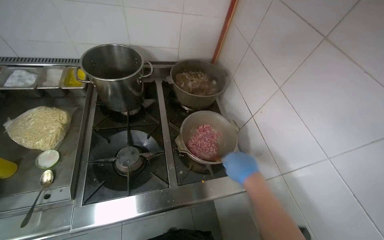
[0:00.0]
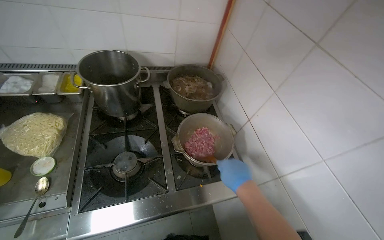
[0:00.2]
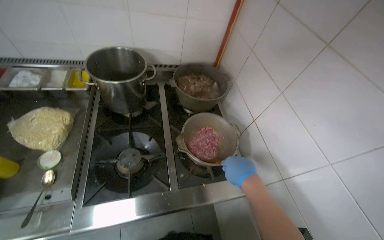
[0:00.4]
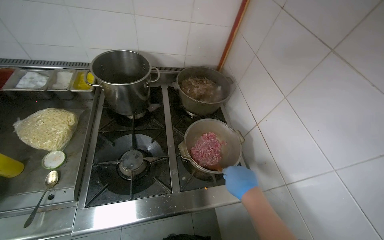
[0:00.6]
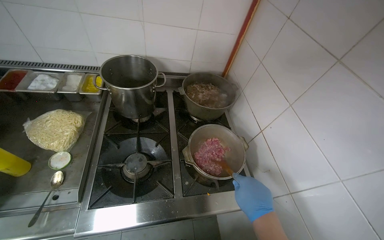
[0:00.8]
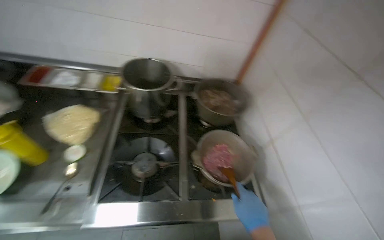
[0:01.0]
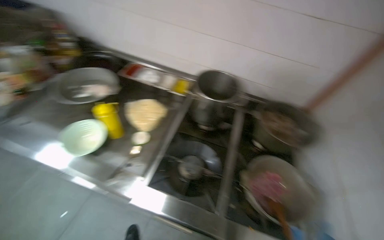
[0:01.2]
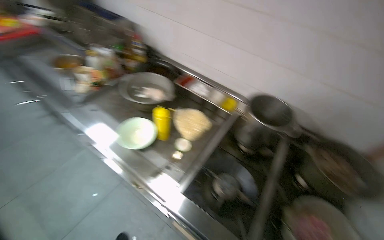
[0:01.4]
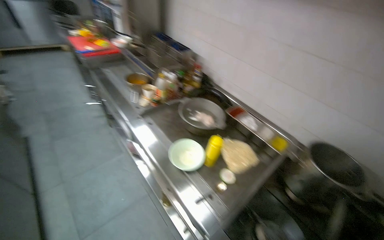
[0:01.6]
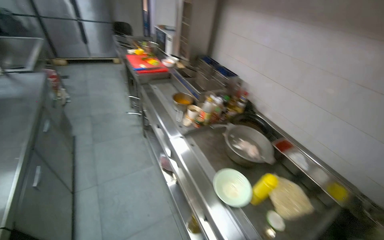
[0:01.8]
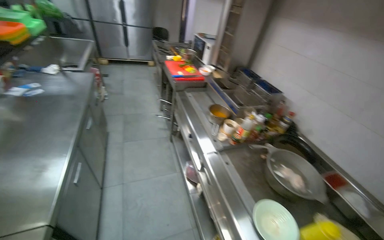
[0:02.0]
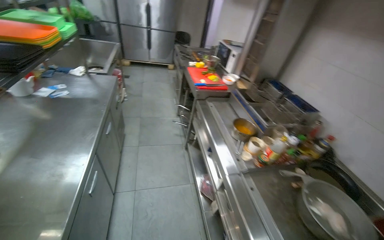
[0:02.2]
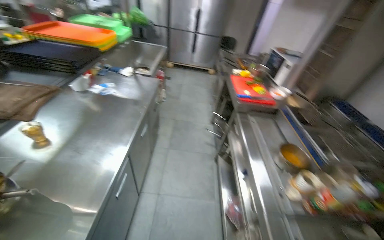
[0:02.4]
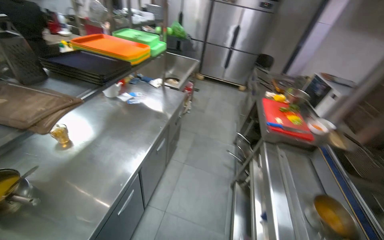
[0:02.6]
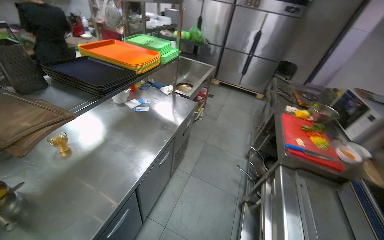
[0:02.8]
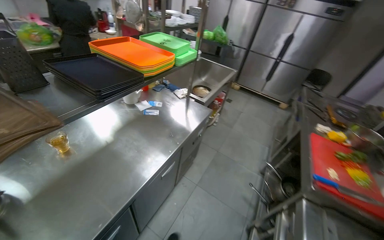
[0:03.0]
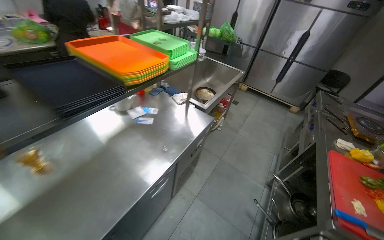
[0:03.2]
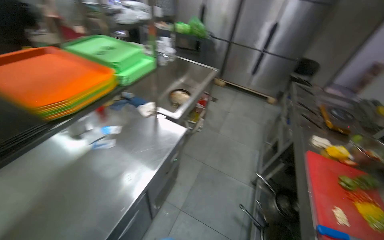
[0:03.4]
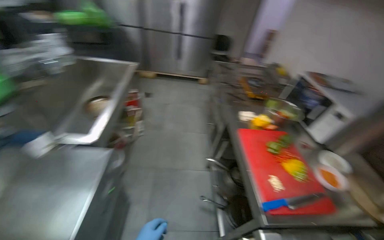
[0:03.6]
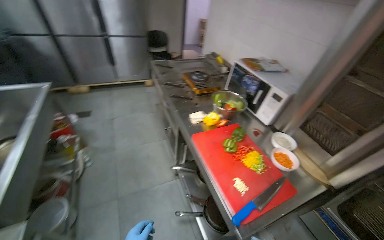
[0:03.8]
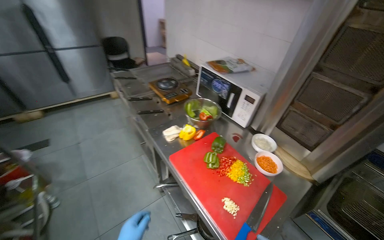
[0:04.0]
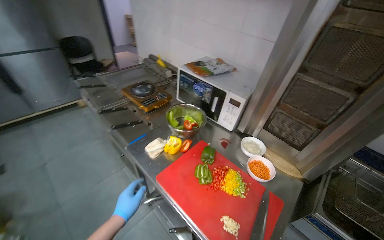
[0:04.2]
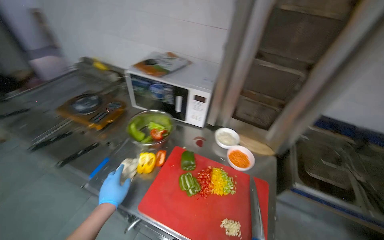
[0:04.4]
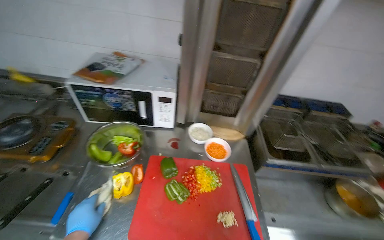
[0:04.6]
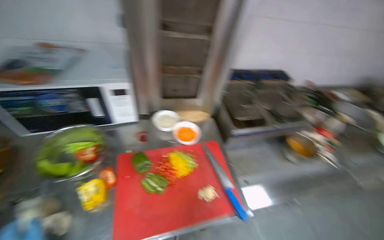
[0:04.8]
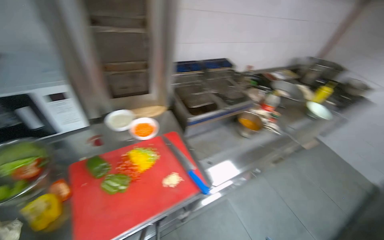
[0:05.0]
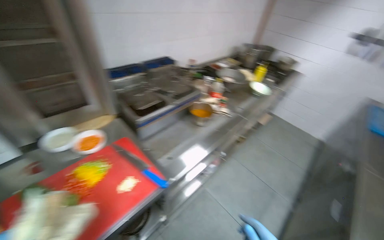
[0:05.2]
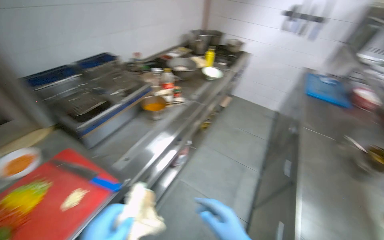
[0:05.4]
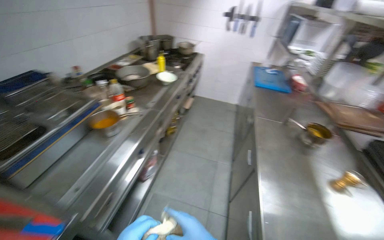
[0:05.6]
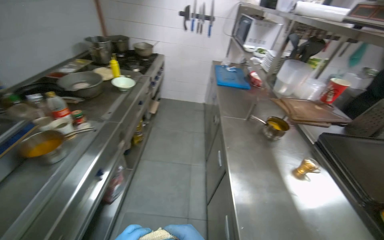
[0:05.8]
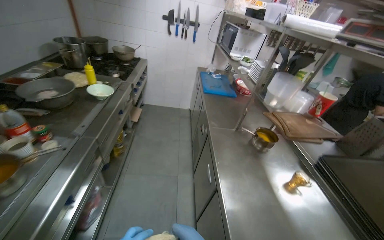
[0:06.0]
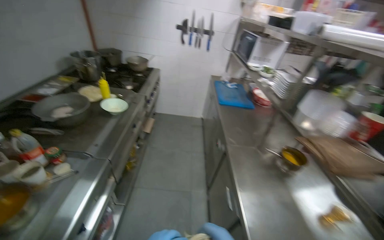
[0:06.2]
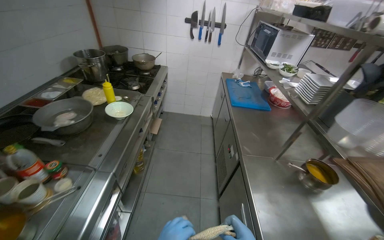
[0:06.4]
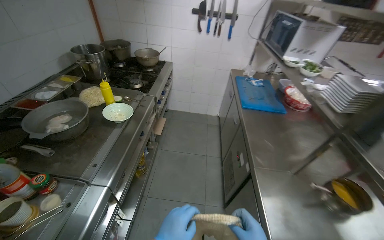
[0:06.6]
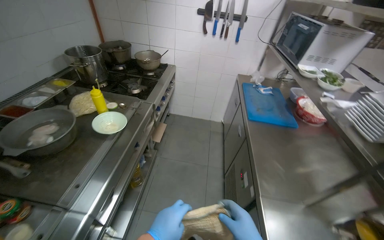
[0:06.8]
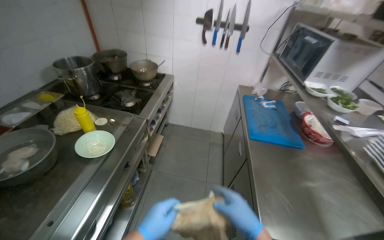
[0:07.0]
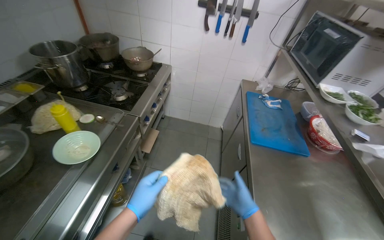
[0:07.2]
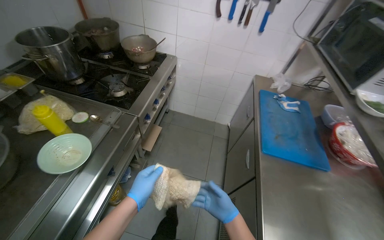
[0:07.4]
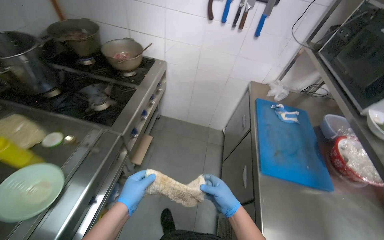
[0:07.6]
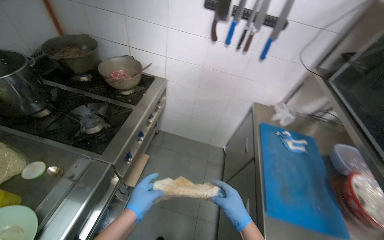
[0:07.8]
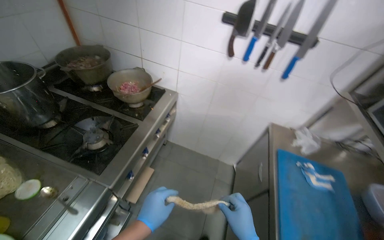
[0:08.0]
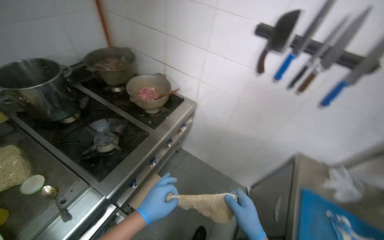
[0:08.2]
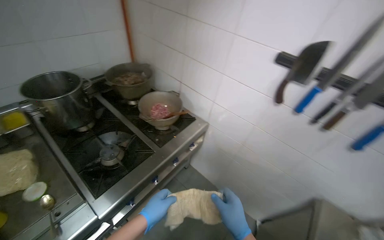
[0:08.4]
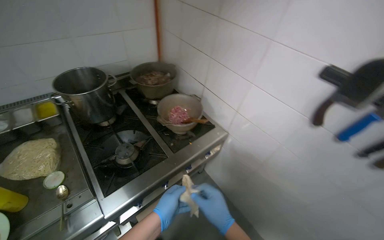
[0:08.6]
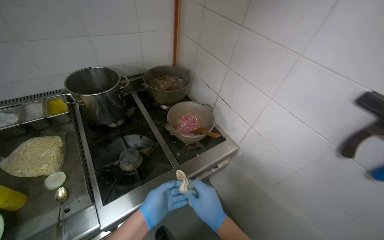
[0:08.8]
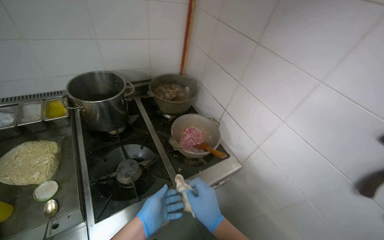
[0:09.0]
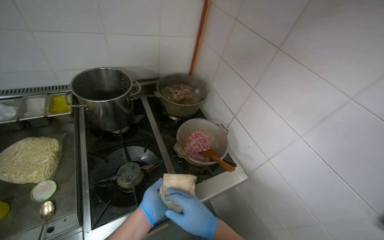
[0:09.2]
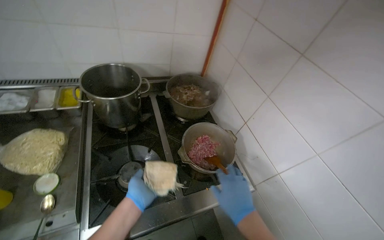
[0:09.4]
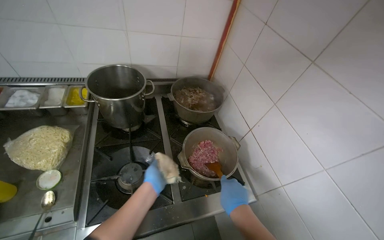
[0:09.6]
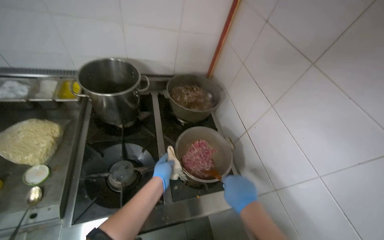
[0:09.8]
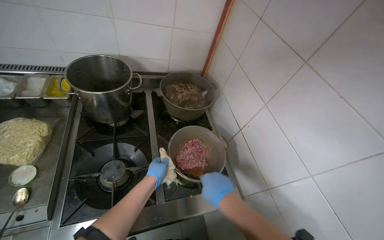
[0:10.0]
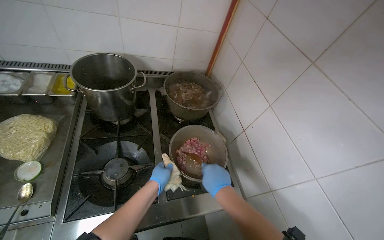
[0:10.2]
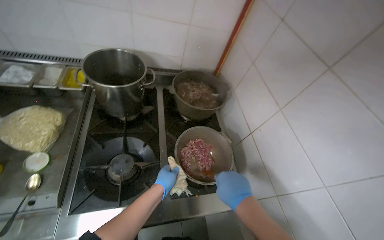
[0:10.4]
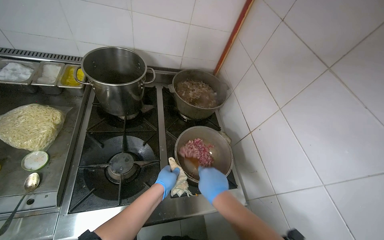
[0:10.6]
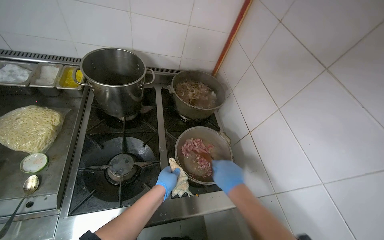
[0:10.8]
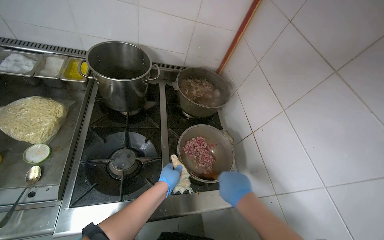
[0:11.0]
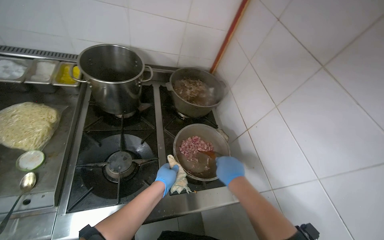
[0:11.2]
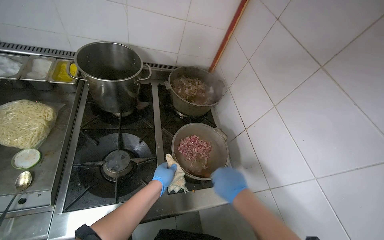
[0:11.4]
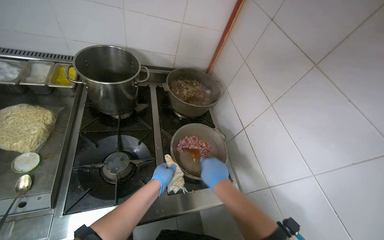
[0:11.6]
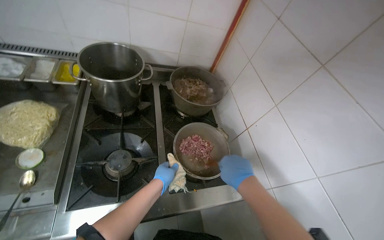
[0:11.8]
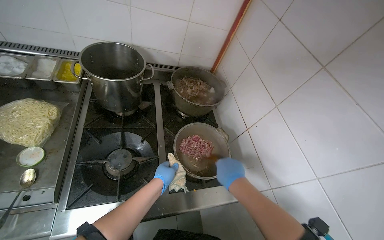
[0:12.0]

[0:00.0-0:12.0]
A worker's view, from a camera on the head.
Job: preparing food.
The whole recording: Preparing noodles for cooking. The worker manipulates a bag of noodles on the counter, preparing them for cooking.
0.0 to 1.6 s: The wearer moves roughly 40 cm. The wearer looks some 60 degrees further to the left. The view tilts approximately 20 degrees upward.
1.6 to 3.0 s: The camera is carried some 1 m. The head rotates approximately 70 degrees to the left. The camera pitches upward, by about 15 degrees.
3.0 to 4.4 s: The wearer moves roughly 1 m. The head rotates some 95 degrees to the right. The view tips downward by roughly 15 degrees.
4.4 to 6.0 s: The camera is carried roughly 60 cm. The head turns to the right by approximately 115 degrees.
6.0 to 7.6 s: The camera is carried roughly 1 m.
7.6 to 9.0 s: The wearer moves approximately 60 cm. The wearer looks roughly 50 degrees further to the left.
9.0 to 10.4 s: The left hand moves up the picture, some 10 cm, while the right hand travels up the picture and to the right by some 20 cm.
10.4 to 12.0 s: The hands are busy where they are.

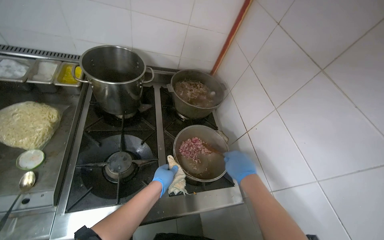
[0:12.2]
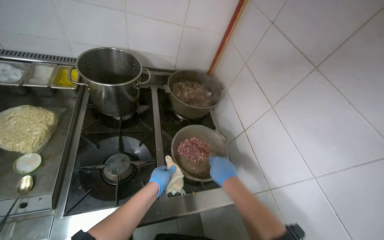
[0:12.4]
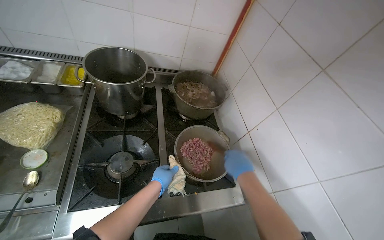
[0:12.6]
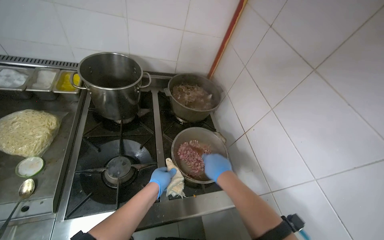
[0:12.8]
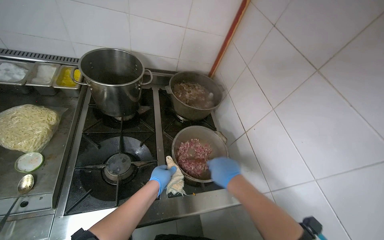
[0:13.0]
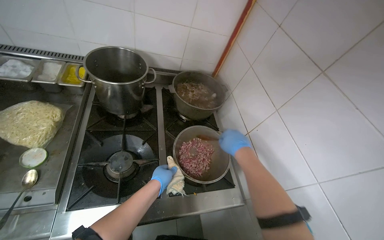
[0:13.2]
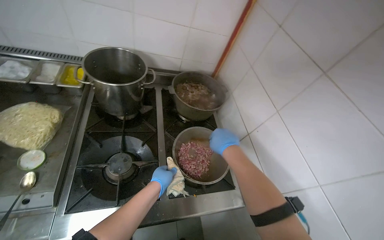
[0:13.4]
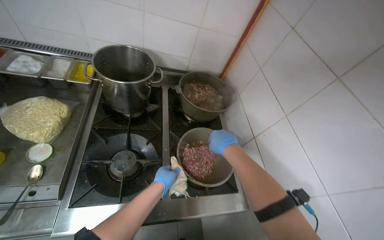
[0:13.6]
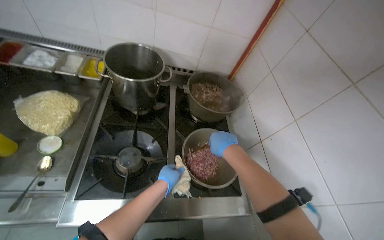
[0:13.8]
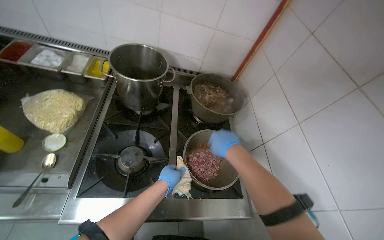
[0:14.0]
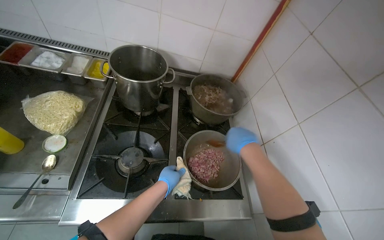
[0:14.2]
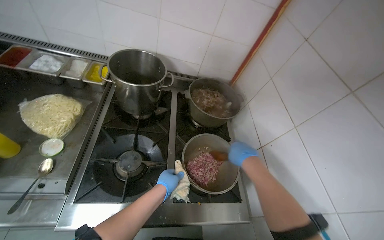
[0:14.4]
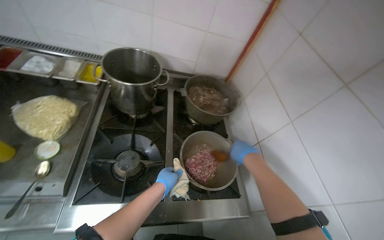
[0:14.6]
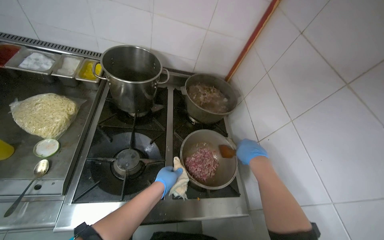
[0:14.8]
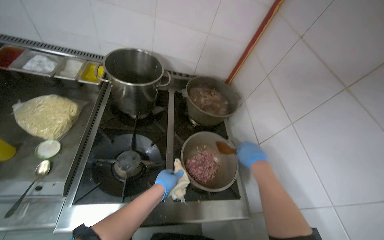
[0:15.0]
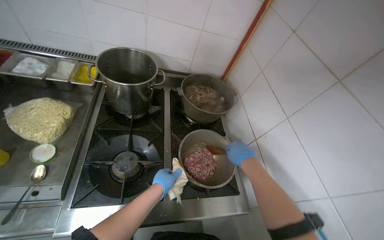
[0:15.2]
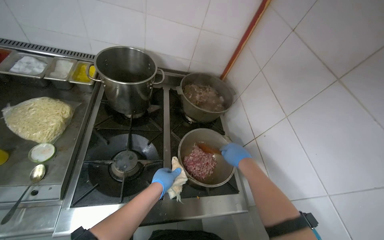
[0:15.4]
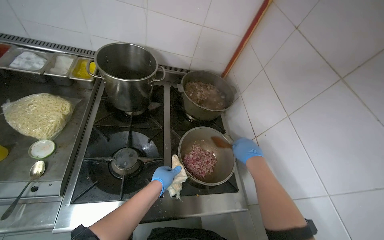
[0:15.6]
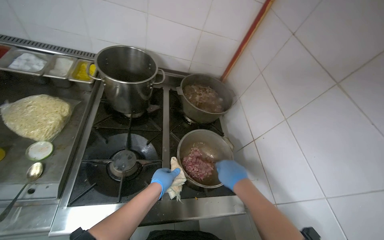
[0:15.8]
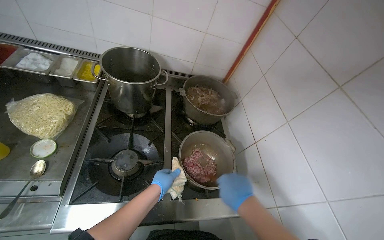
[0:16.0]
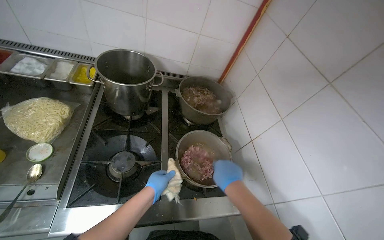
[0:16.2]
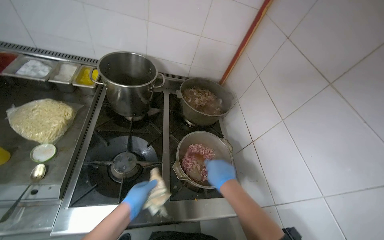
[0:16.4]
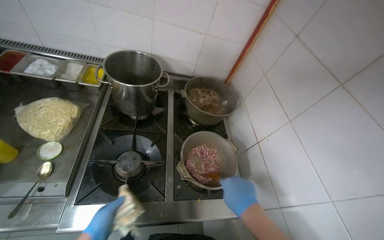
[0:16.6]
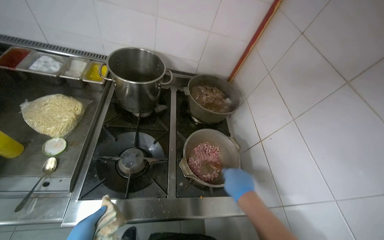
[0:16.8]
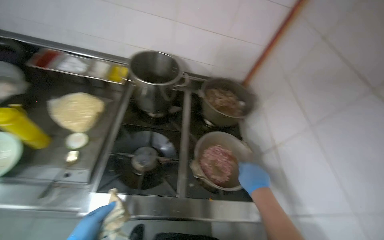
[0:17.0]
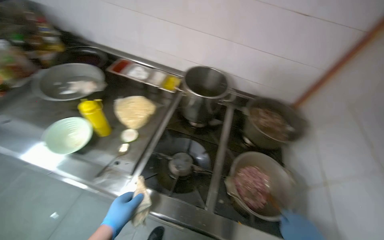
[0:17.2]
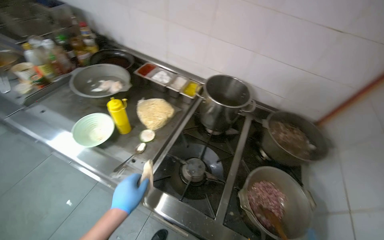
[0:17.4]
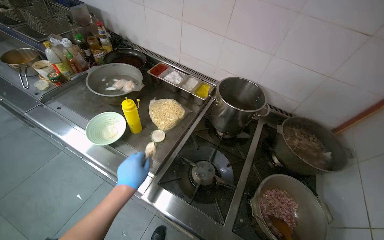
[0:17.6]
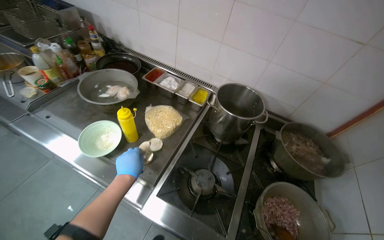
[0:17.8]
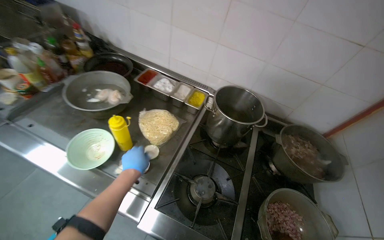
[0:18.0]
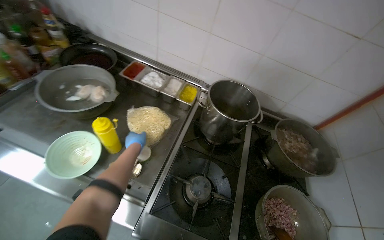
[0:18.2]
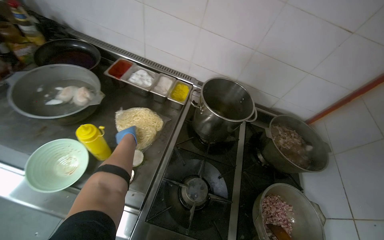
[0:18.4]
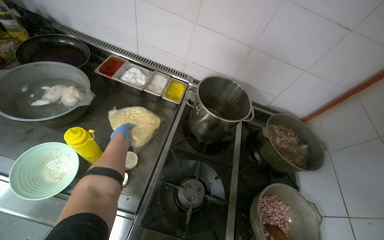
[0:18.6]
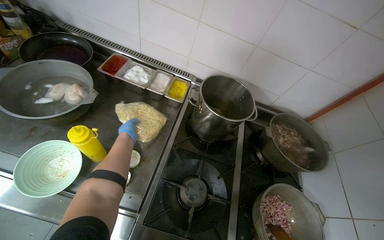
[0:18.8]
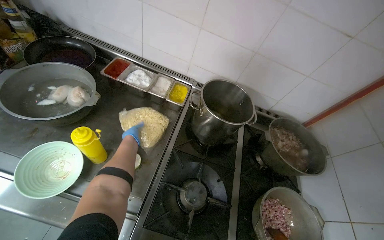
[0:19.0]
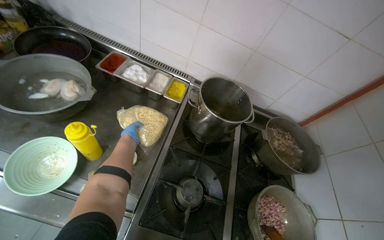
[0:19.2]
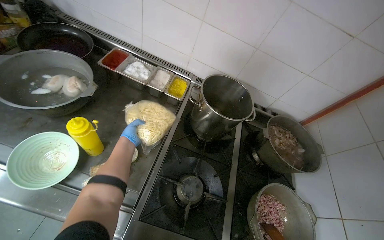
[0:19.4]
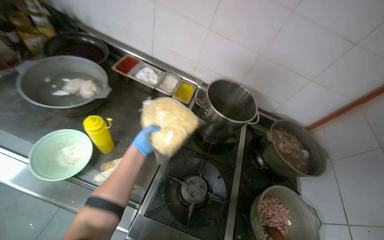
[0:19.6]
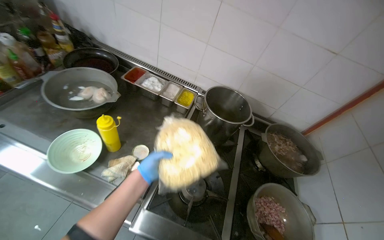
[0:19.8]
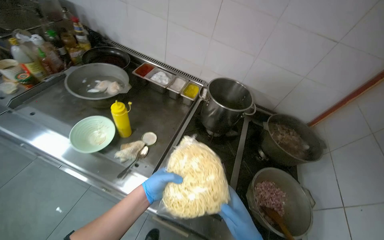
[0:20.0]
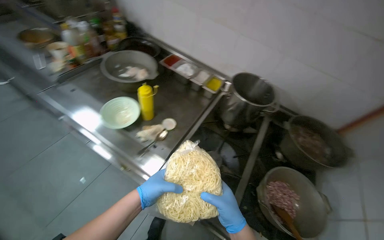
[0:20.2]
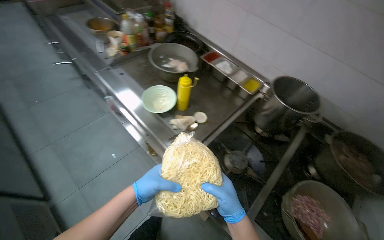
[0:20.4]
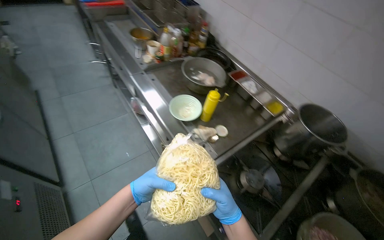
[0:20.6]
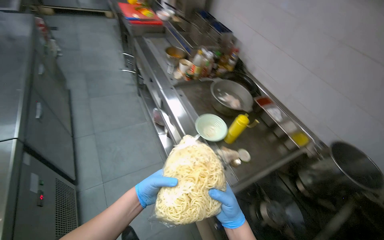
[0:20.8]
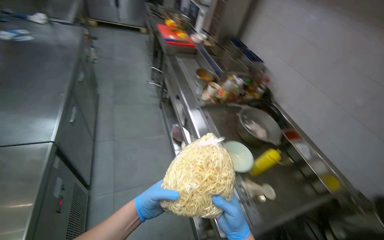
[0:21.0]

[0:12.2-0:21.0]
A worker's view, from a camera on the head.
Job: preparing food.
The whole recording: Preparing noodles for cooking. The worker manipulates a bag of noodles on the counter, preparing them for cooking.
12.2 to 13.6 s: The right hand shifts some 10 cm up the picture.
13.6 to 15.2 s: The hands stay close to where they were, moving slightly.
15.2 to 16.6 s: The left hand shifts roughly 20 cm to the left, down the picture and nearer to the camera; the right hand moves nearer to the camera and down the picture, approximately 15 cm.
16.6 to 18.0 s: The head turns to the left by roughly 25 degrees.
18.0 to 19.6 s: The left hand travels farther from the camera and up the picture by some 20 cm.
19.6 to 21.0 s: The camera is carried approximately 50 cm. The wearer's head swings roughly 50 degrees to the left. The view tilts roughly 20 degrees upward.
